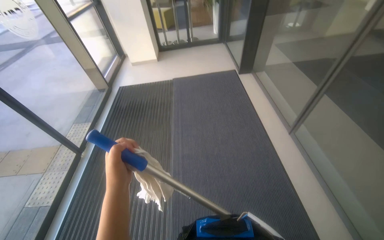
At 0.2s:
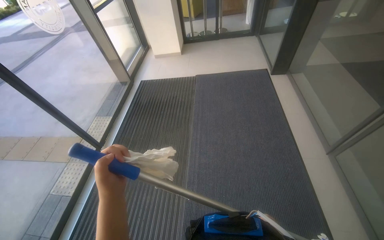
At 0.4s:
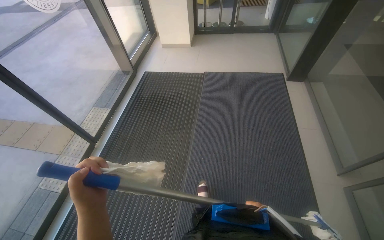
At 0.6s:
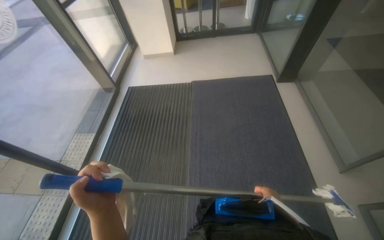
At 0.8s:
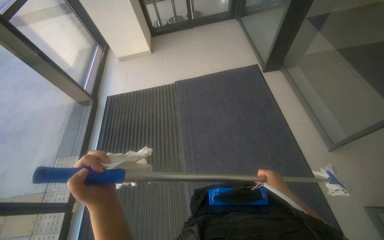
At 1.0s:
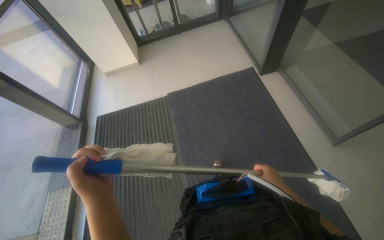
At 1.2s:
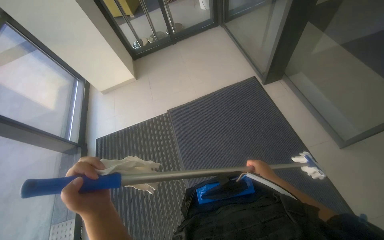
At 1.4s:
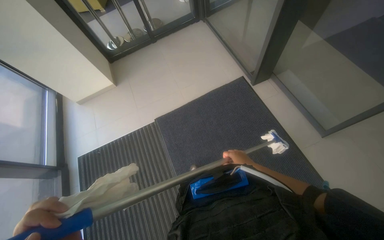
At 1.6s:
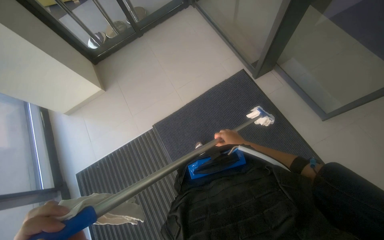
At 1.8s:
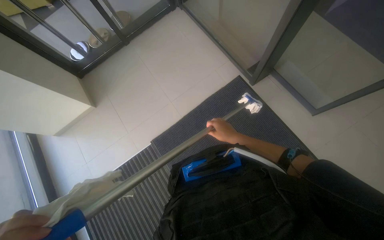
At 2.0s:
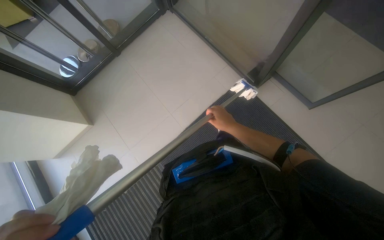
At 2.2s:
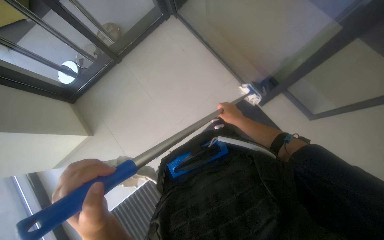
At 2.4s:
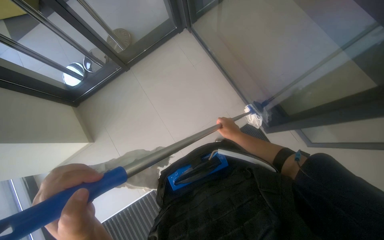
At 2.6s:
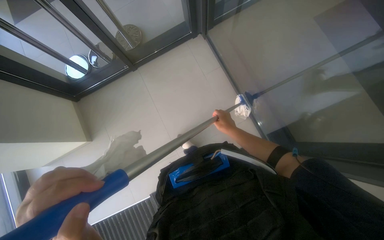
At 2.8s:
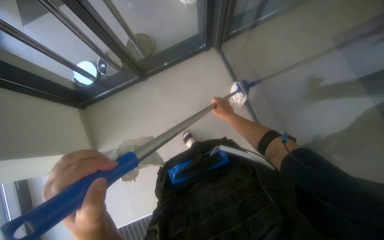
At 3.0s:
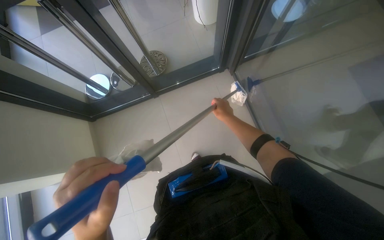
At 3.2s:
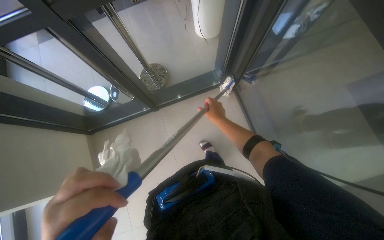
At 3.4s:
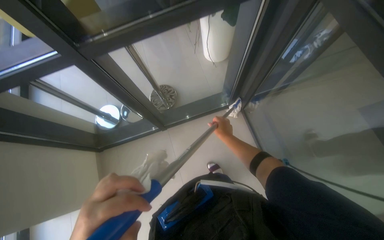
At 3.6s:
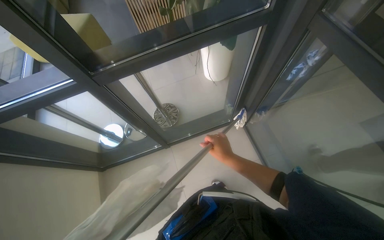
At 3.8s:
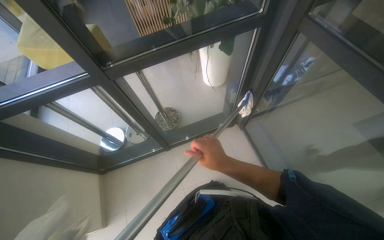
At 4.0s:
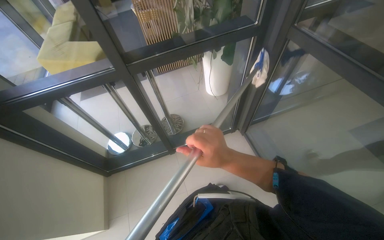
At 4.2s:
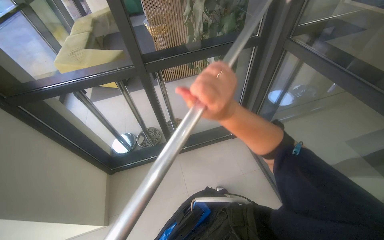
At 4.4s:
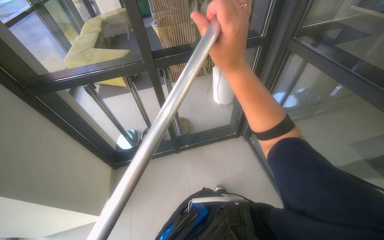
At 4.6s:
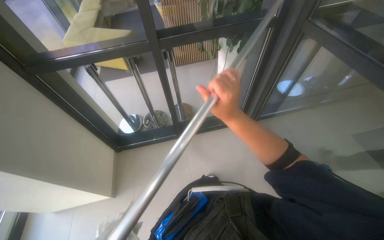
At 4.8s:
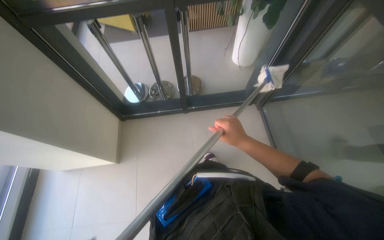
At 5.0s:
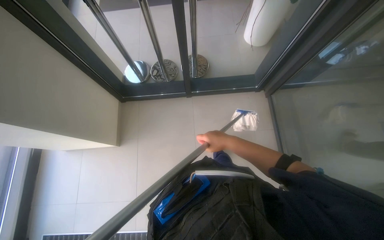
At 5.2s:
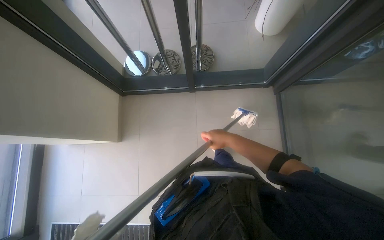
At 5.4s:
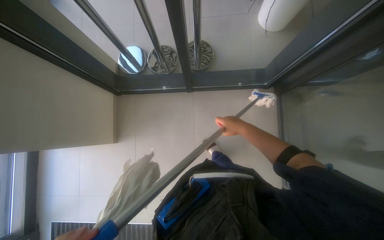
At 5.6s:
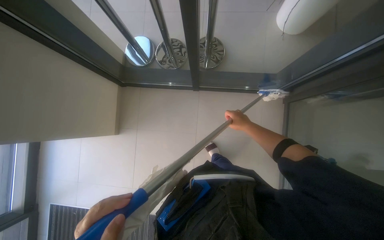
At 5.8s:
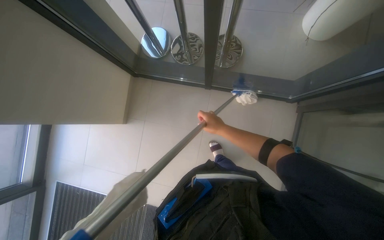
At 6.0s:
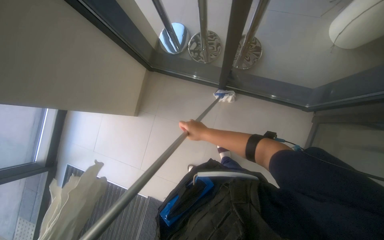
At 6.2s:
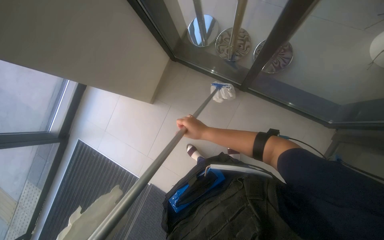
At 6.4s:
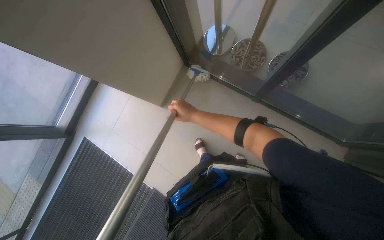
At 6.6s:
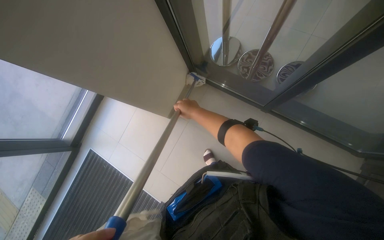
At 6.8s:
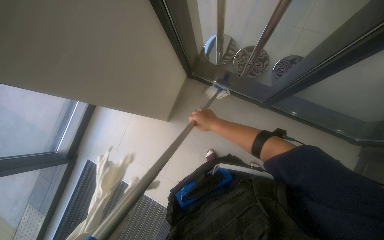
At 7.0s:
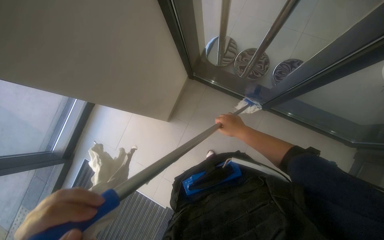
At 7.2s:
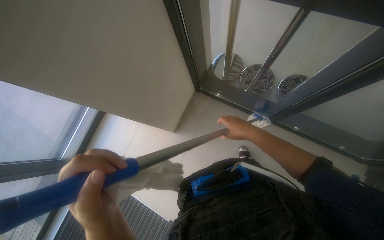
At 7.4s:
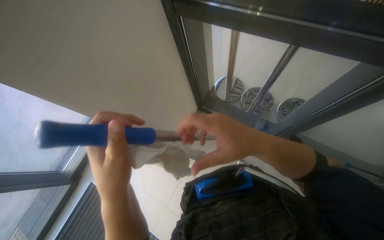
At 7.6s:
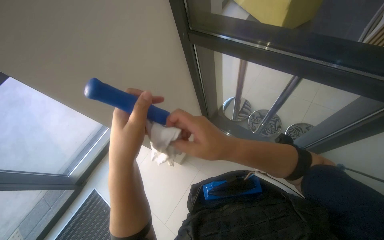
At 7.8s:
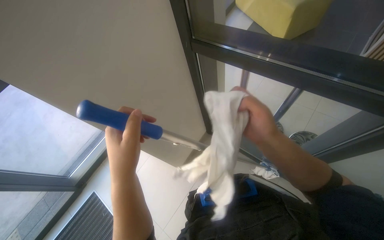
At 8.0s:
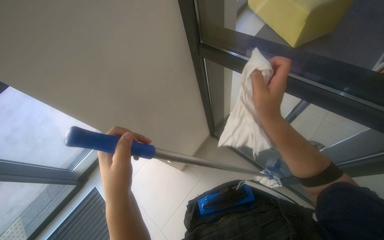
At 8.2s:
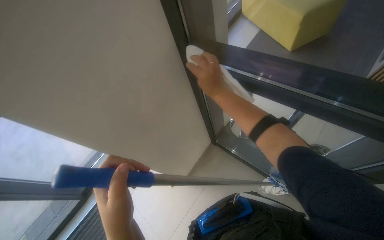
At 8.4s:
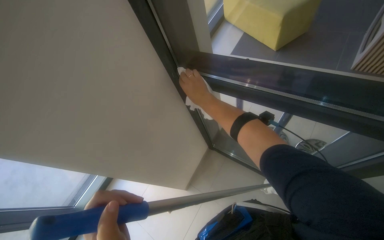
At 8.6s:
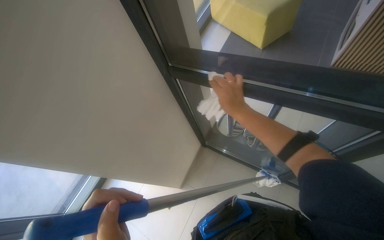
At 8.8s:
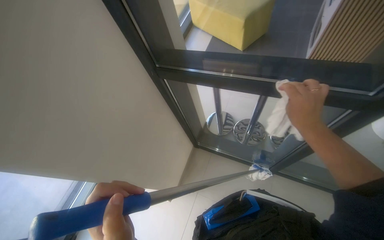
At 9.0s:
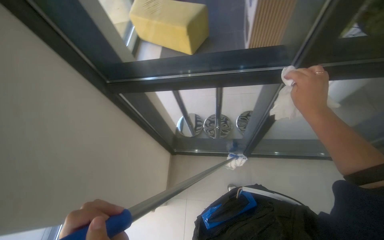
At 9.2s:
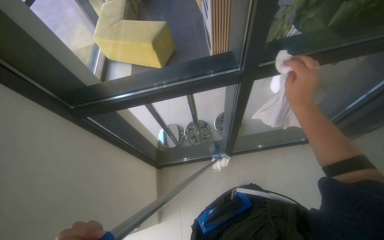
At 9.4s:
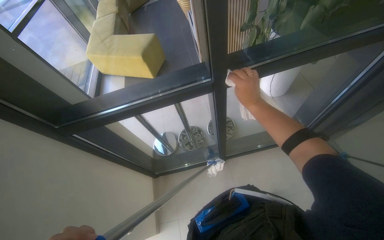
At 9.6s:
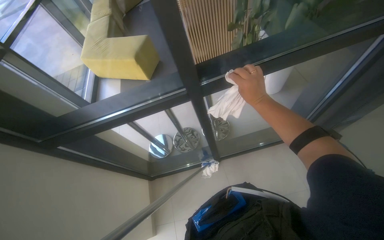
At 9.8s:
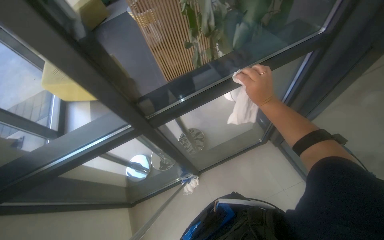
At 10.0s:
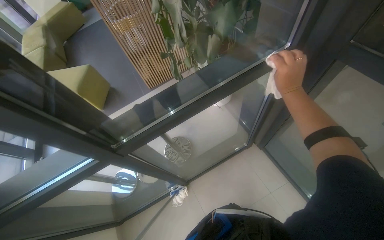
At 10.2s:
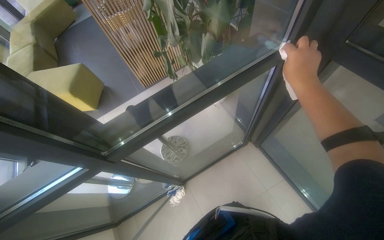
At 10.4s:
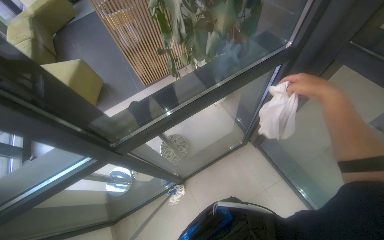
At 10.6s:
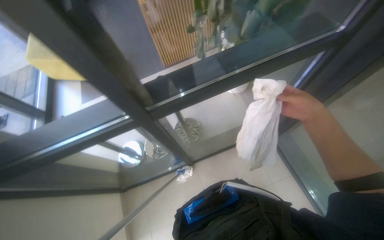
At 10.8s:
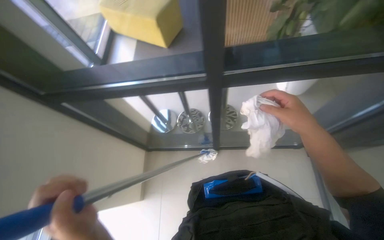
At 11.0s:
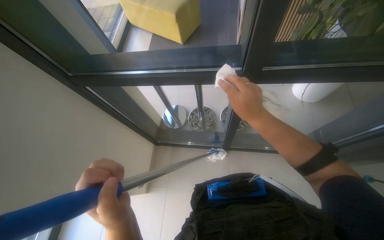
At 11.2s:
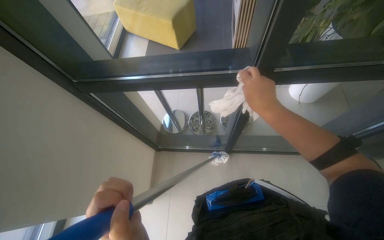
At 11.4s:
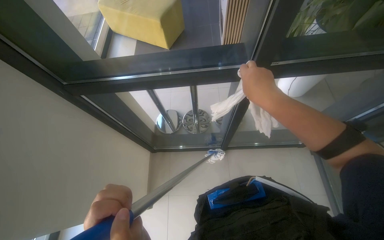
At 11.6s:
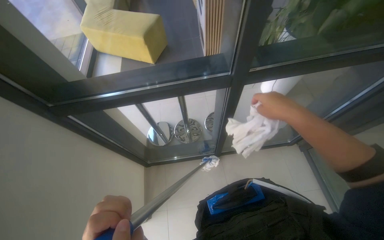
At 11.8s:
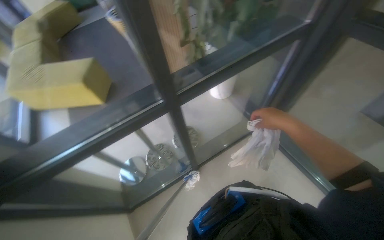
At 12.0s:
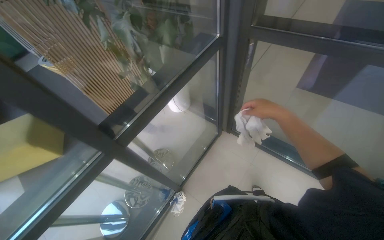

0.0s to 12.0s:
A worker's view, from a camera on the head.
Job: cleaning windows.
The whole recording: Cleaning glass windows. The worker cleans the glass windows using a mop and a cloth.
0.0s to 1.6s: The camera is carried some 2.5 m. The view tips downward by approximately 20 degrees.
4.4s to 6.0s: The head turns to the left by roughly 30 degrees. The view tips downward by about 30 degrees.
6.0s to 7.6s: The camera travels to the left, approximately 50 cm. The view tips upward by roughly 20 degrees.
7.6s to 9.0s: The wearer's head swings about 30 degrees to the right. The view tilts approximately 15 degrees upward.
9.0s to 10.4s: The head travels some 50 cm. The head rotates some 35 degrees to the right.
10.4s to 12.0s: The wearer looks some 25 degrees further to the right.

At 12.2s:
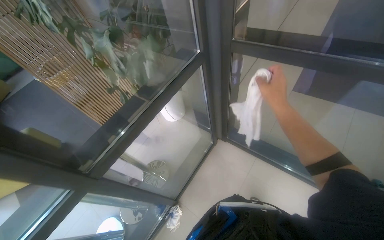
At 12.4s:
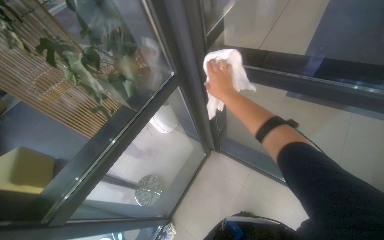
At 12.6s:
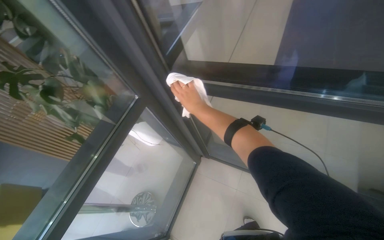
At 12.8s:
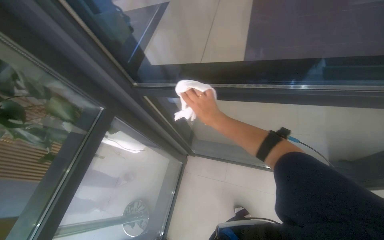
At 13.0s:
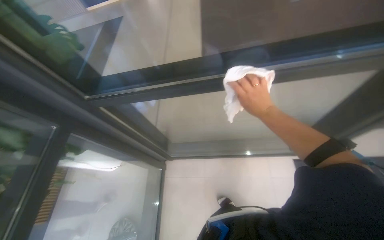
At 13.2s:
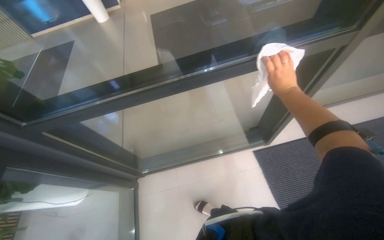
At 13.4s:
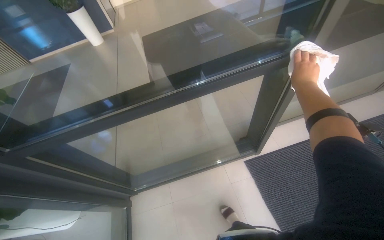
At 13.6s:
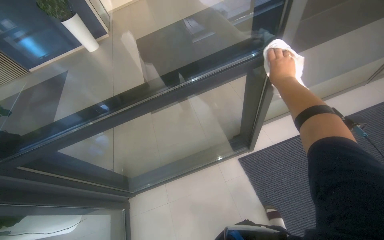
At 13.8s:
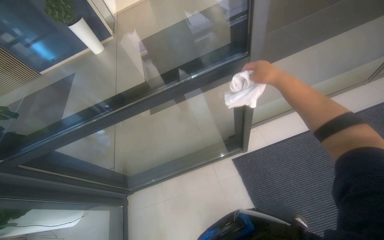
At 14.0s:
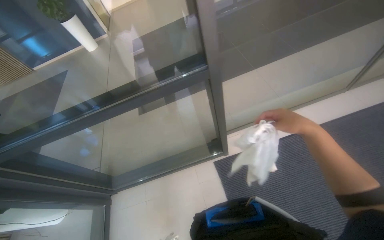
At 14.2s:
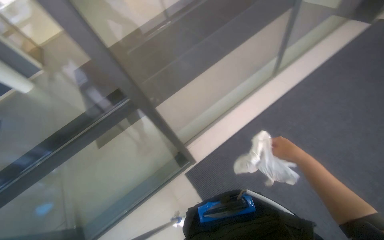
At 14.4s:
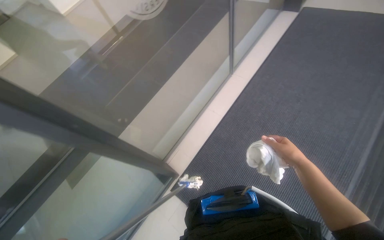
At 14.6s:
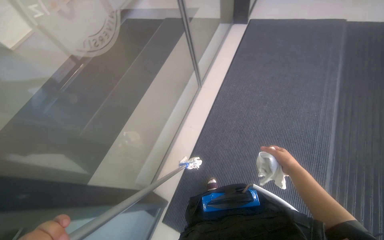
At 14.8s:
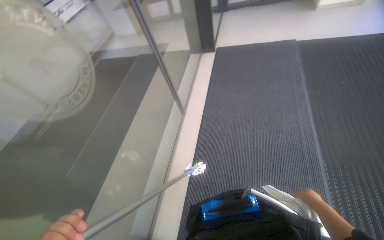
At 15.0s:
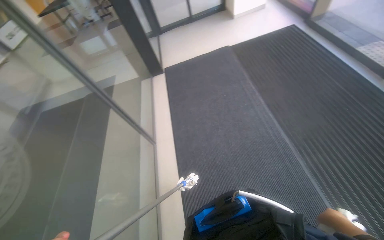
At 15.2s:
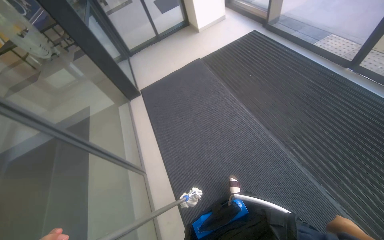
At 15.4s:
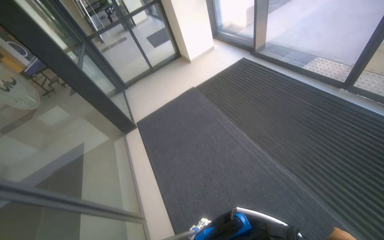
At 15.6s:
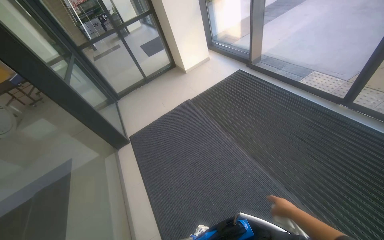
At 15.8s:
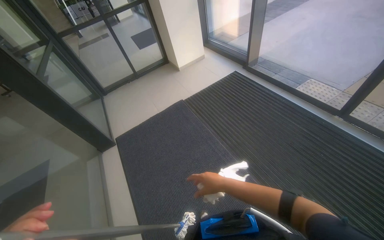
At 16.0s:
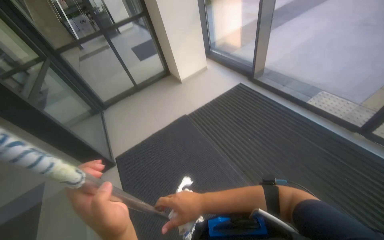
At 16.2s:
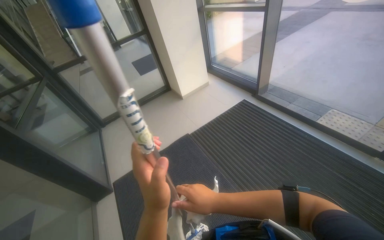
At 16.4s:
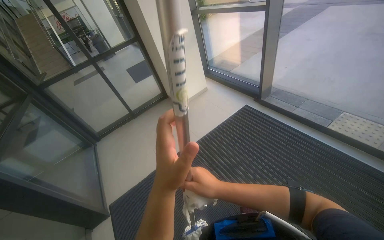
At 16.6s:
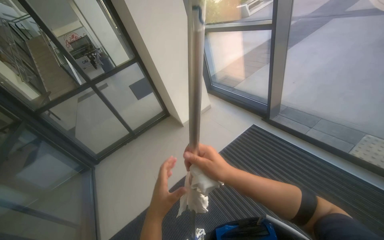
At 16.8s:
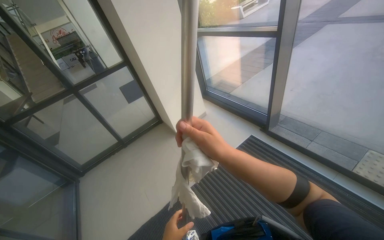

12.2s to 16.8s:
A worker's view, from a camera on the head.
Job: cleaning windows.
The whole recording: Cleaning glass windows. The worker cleans the glass windows using a mop and a cloth.
12.2s to 13.8s: The camera is carried roughly 60 cm. The wearer looks approximately 55 degrees further to the right. The view tilts about 15 degrees upward.
13.8s to 15.2s: The camera is carried some 90 cm. The head rotates some 95 degrees to the right. The camera pitches upward, by roughly 25 degrees.
15.2s to 16.8s: The camera is carried about 1.5 m. The wearer looks about 20 degrees further upward.

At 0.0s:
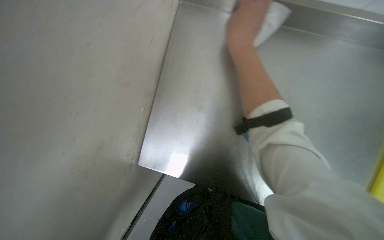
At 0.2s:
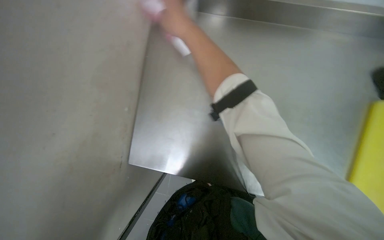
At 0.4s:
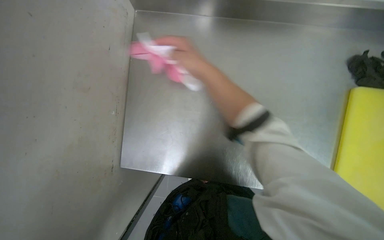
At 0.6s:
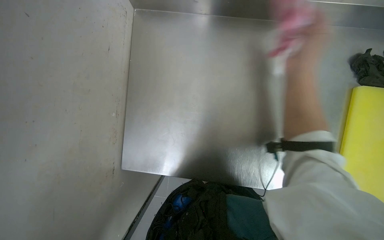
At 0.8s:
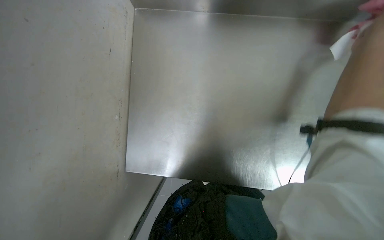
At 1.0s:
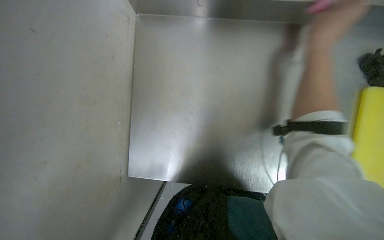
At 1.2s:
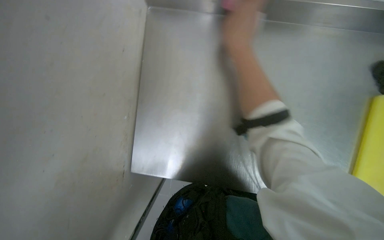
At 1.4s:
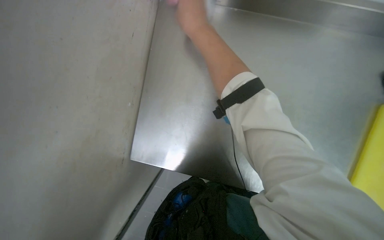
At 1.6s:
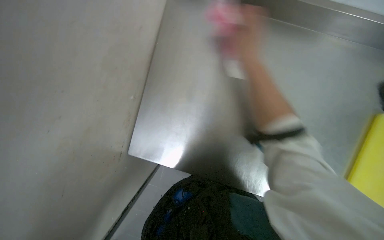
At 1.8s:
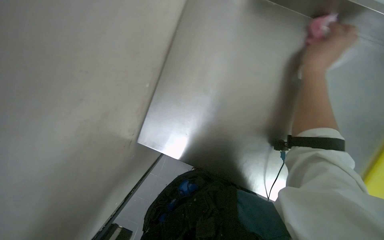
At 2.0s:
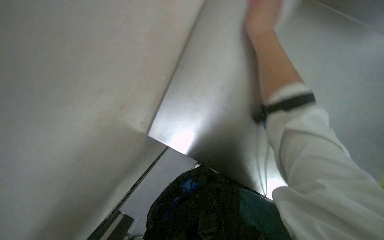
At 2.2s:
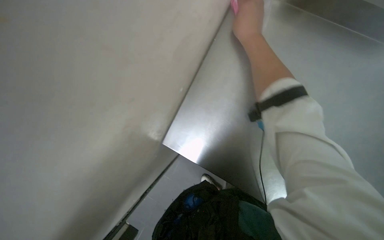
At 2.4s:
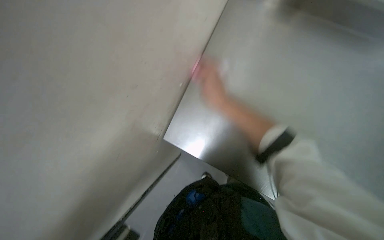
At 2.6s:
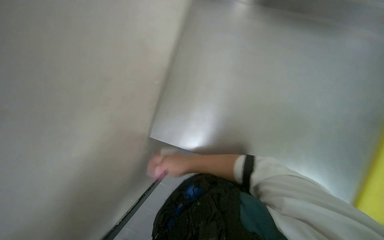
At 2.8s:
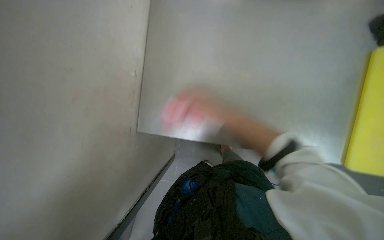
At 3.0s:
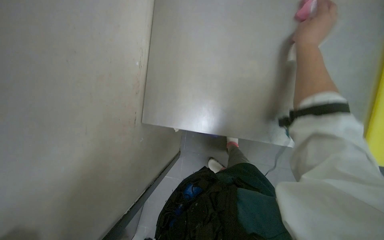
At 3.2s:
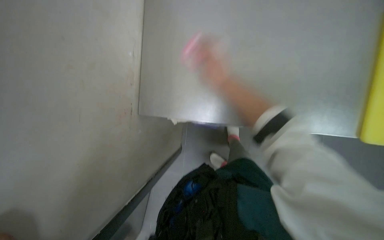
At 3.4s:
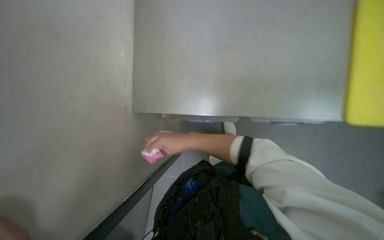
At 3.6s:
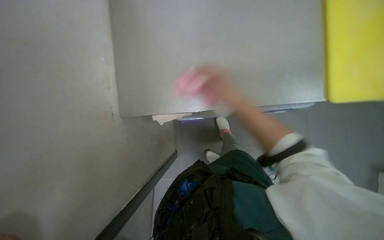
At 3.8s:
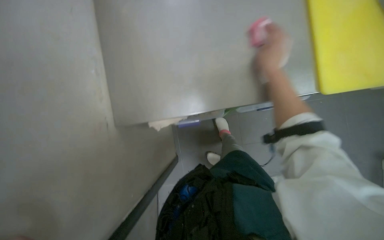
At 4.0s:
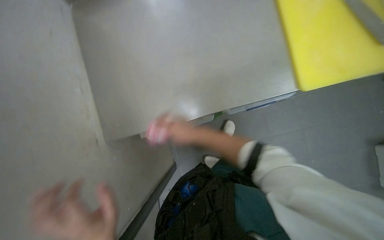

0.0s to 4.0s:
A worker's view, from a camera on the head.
Job: cleaning kitchen.
The whole recording: Wiping kitchen counter. The worker wipes the kitchen counter with a pink cloth and a white paper towel.
0.0s to 1.4s: The right hand swings left and right, roughly 40 cm each way, with 2 reversals.
2.6s to 4.0s: The right hand swings up and down the picture, roughly 15 cm each way, with 2 reversals.
